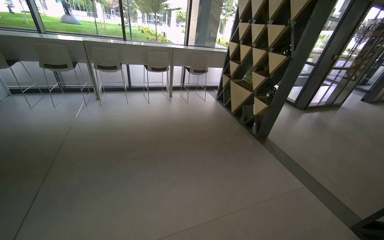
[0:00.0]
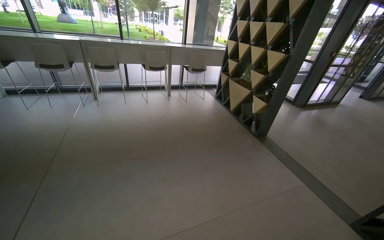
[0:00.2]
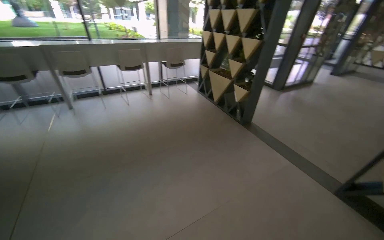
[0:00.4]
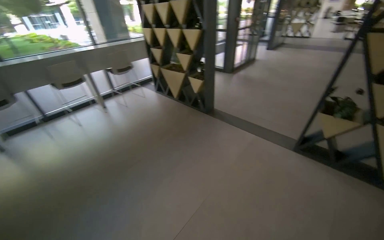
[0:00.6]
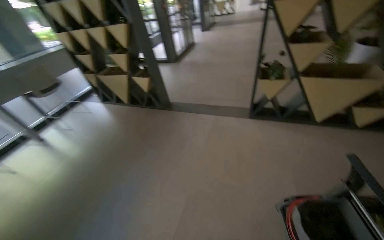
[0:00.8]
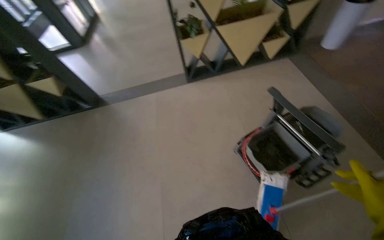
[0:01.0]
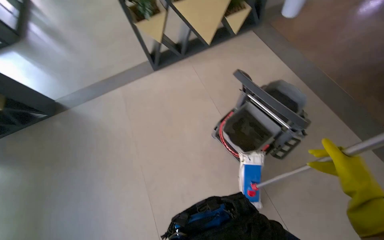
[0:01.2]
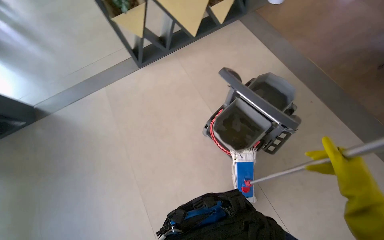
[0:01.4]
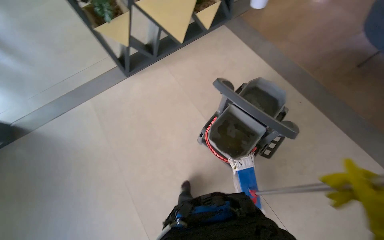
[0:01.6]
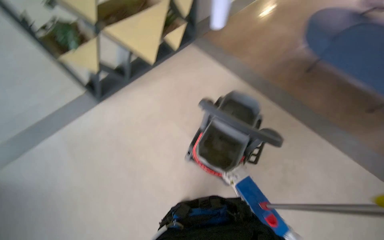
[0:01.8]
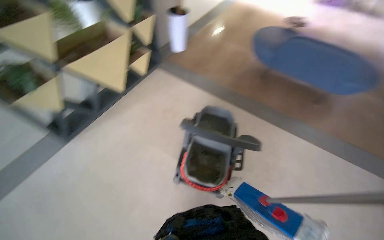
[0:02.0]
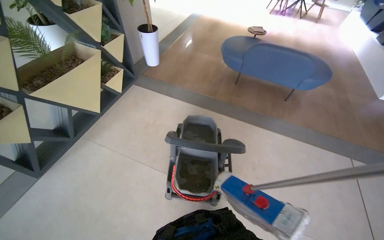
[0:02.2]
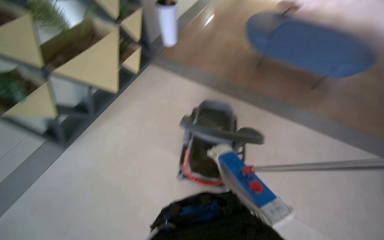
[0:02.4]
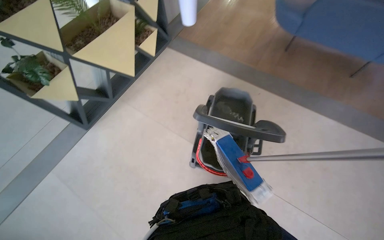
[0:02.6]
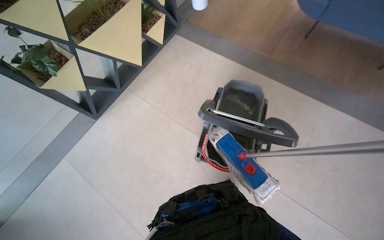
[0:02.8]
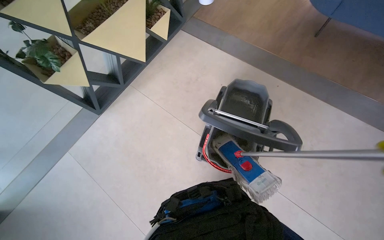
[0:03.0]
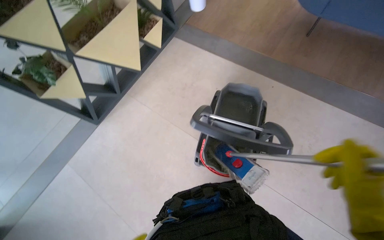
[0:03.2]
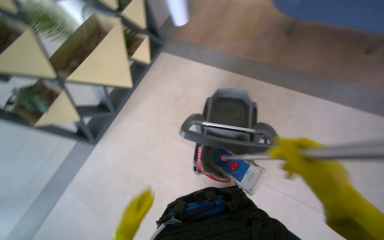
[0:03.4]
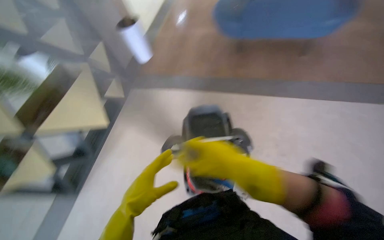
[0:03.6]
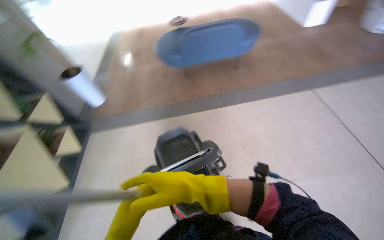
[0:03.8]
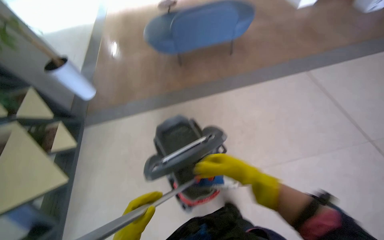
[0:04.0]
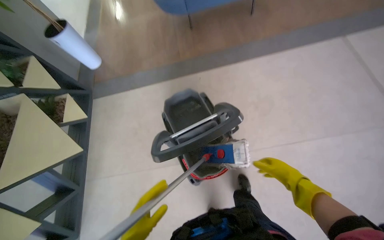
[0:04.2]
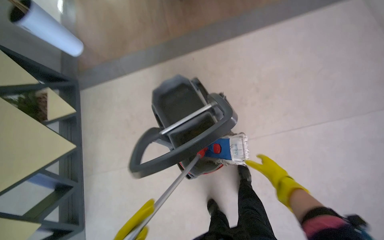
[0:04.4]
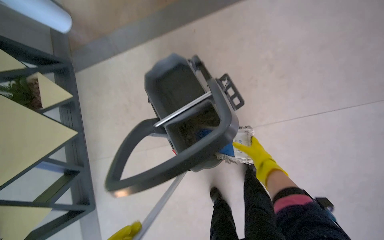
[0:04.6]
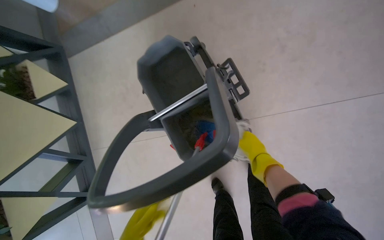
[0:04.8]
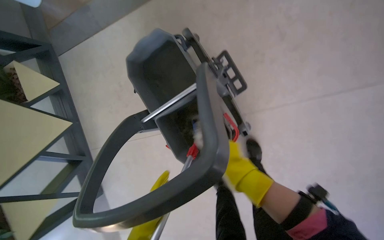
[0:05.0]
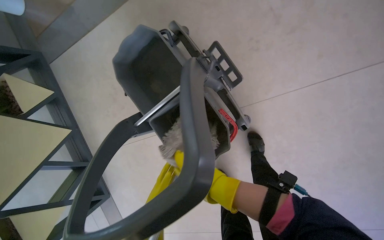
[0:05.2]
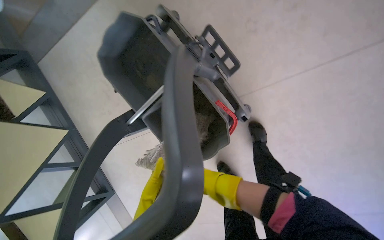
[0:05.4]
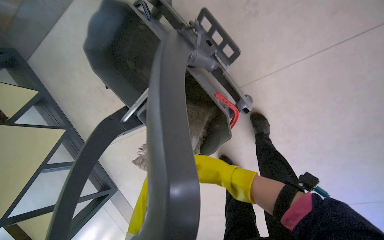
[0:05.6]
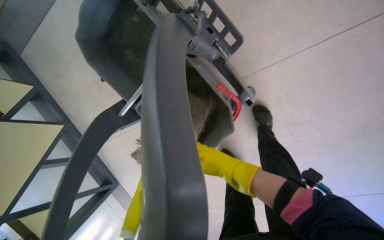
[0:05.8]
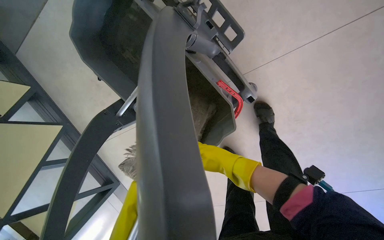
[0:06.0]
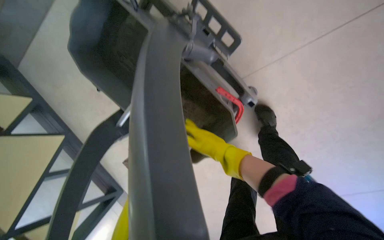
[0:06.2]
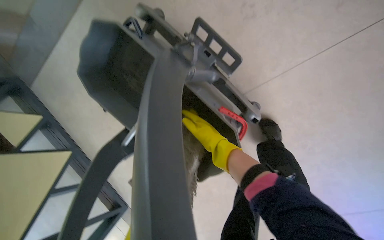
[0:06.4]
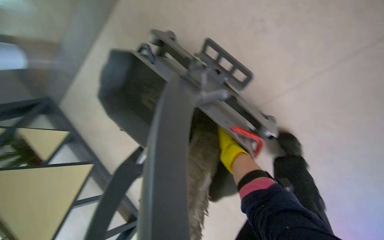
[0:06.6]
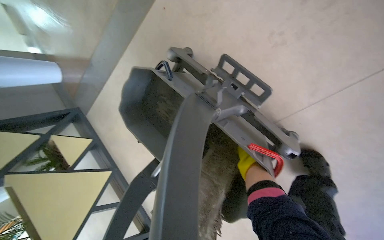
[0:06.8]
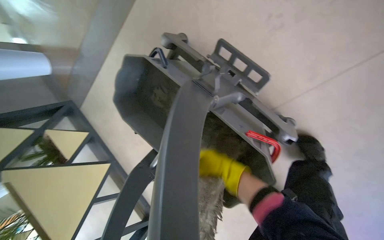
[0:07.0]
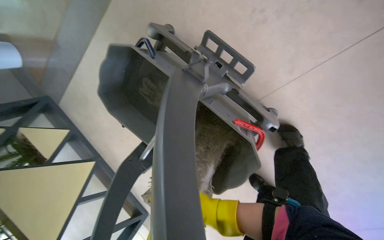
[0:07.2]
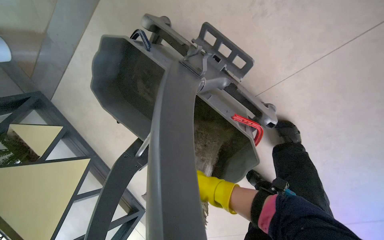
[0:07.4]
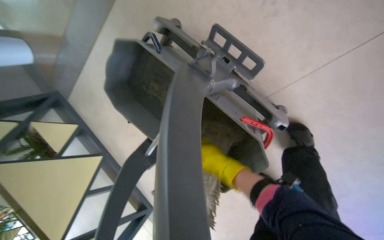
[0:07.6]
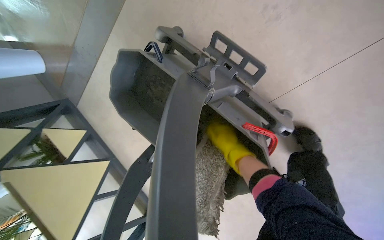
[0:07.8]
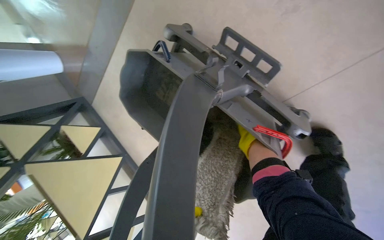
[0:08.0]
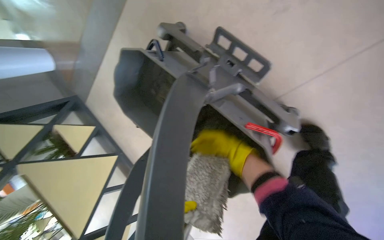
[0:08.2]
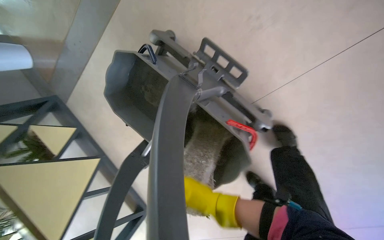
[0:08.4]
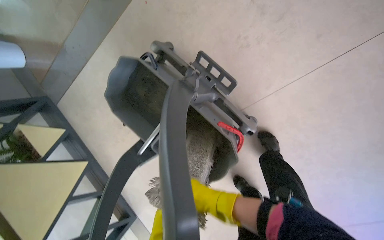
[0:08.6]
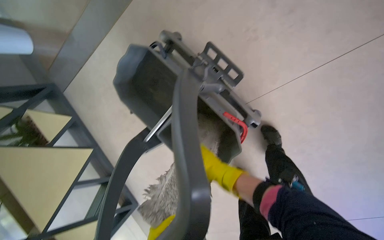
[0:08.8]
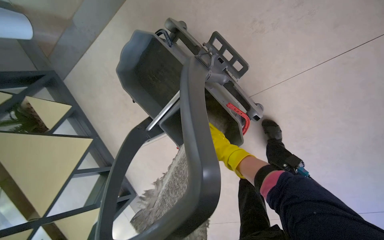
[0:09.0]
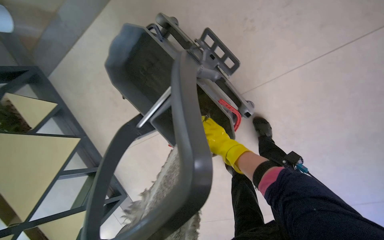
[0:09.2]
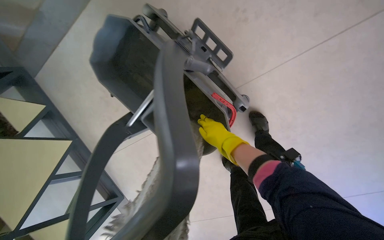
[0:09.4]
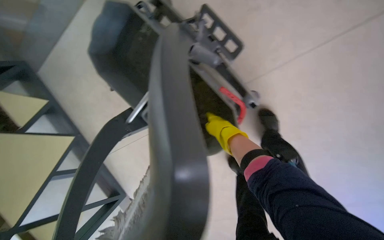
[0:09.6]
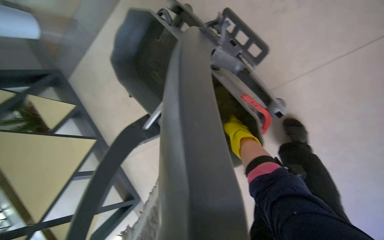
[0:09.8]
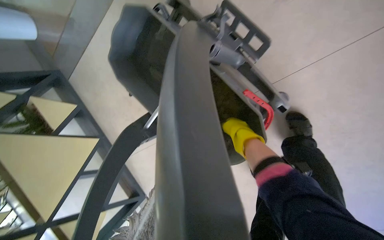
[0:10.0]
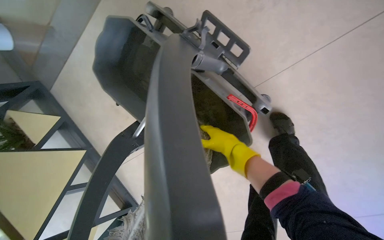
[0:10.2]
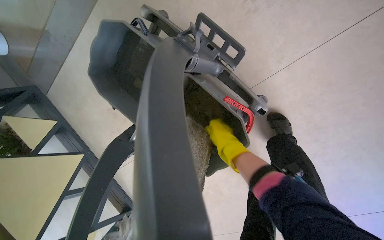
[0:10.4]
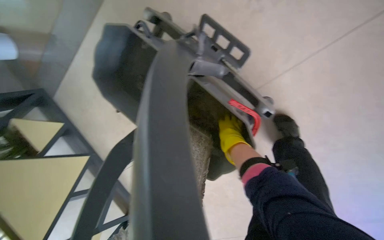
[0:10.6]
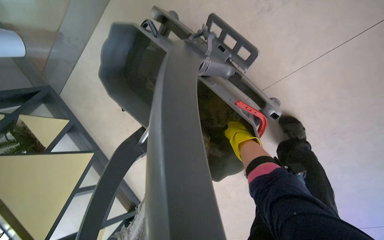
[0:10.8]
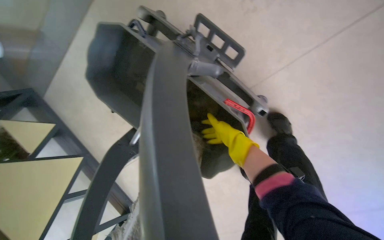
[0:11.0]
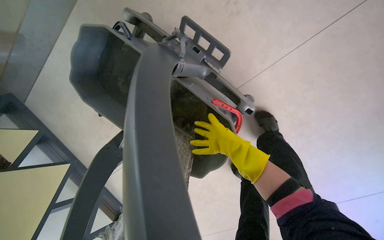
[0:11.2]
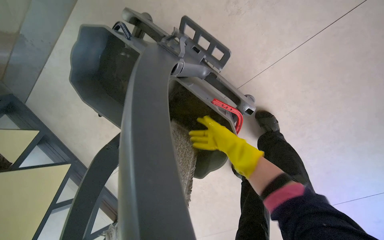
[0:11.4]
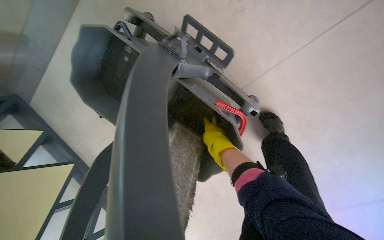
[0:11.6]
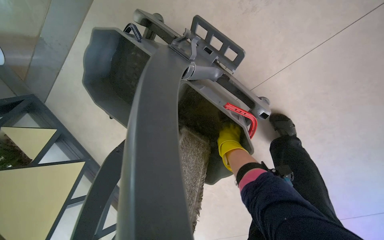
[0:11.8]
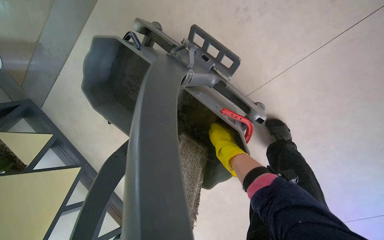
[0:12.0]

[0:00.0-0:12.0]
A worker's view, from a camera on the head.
Job: preparing cleaning supplies.
The whole recording: Wringing mop. The worker wrings the mop in the bucket.
0:00.0 to 0:01.6: The camera is carried approximately 40 cm. The wearer's head swings approximately 105 degrees to the right. The camera pitches downward, by approximately 25 degrees.
0:03.0 to 0:04.4: The wearer's head swings approximately 35 degrees to the right.
0:04.4 to 0:06.0: The camera travels about 50 cm. The view tilts roughly 30 degrees downward.
0:06.0 to 0:07.6: The right hand moves about 10 cm down the picture and comes back.
0:07.6 to 0:09.0: The right hand moves up and down the picture over some 20 cm, changing direction 2 times.

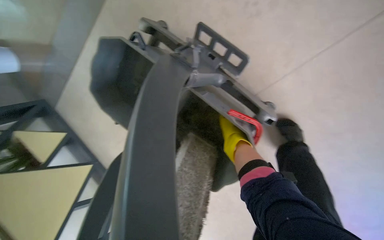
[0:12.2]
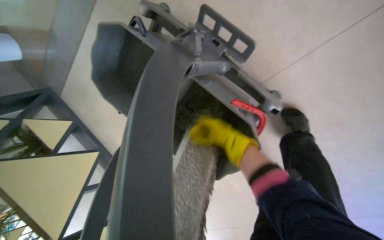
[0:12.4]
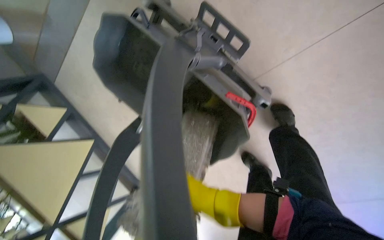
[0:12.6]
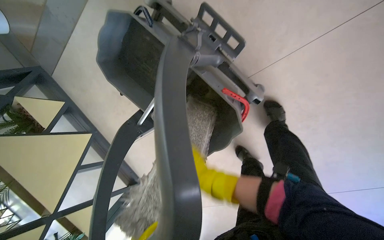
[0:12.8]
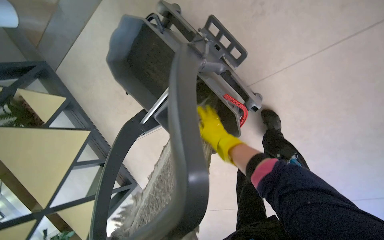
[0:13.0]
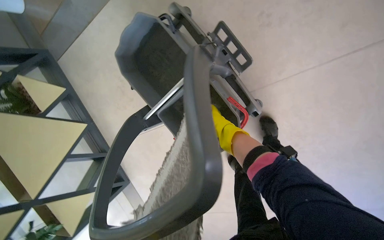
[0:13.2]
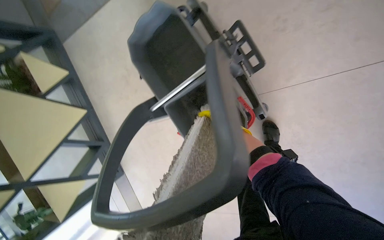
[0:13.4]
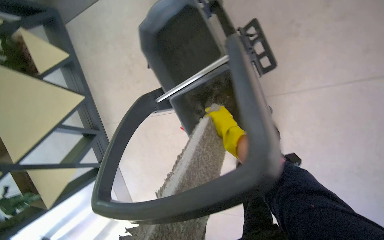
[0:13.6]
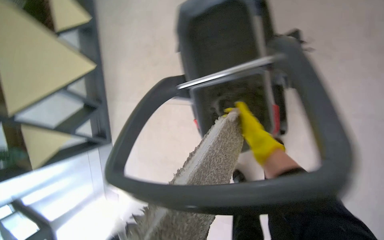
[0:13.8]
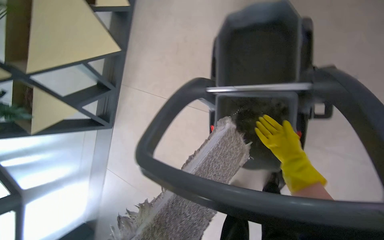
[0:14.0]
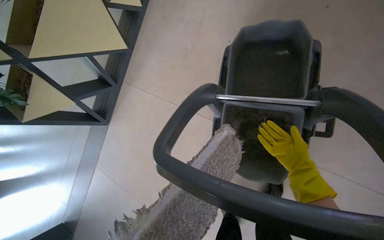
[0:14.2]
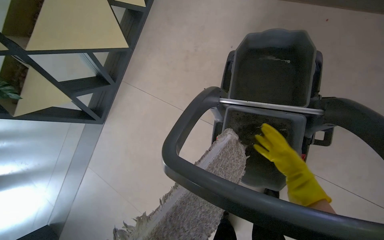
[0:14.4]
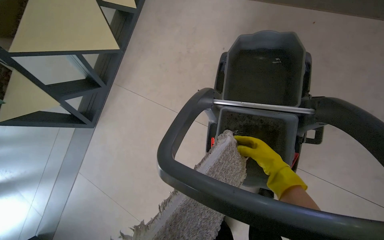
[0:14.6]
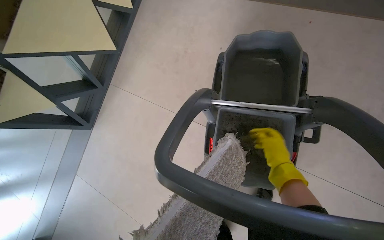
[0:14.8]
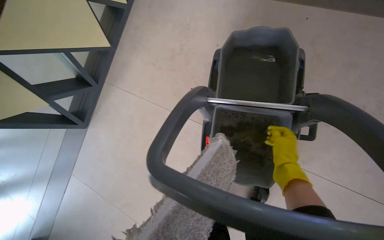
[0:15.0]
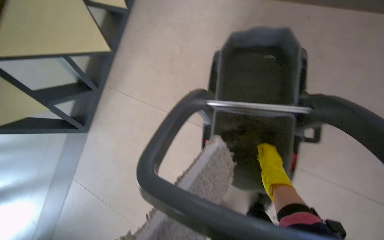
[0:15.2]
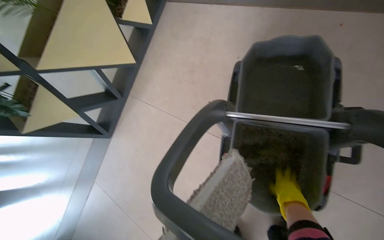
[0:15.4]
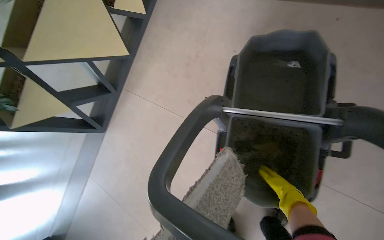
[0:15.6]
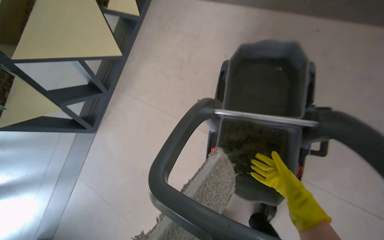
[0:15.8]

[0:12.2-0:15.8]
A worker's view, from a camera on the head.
Job: preparing cleaning supplies.
The whole recording: Wringing mop. The worker wrings the mop in the bucket.
0:12.2 to 0:14.0: The scene rotates clockwise by some 55 degrees.

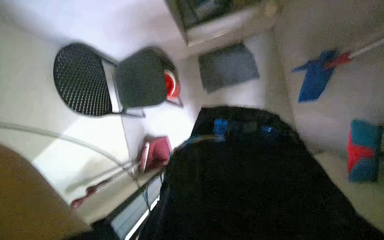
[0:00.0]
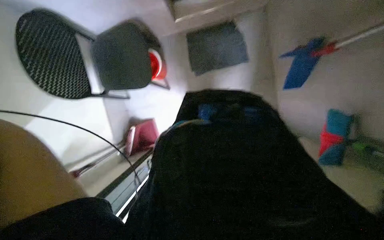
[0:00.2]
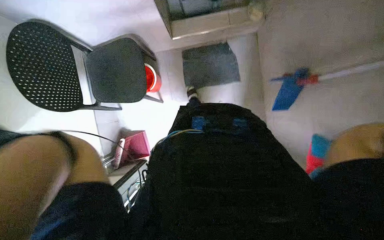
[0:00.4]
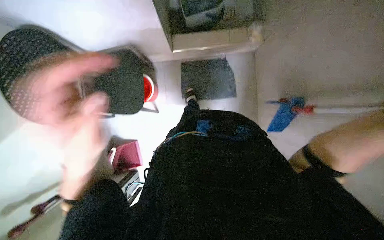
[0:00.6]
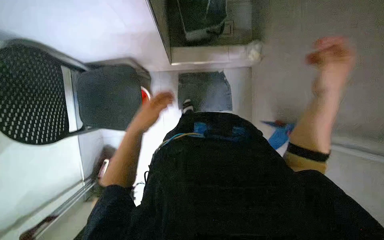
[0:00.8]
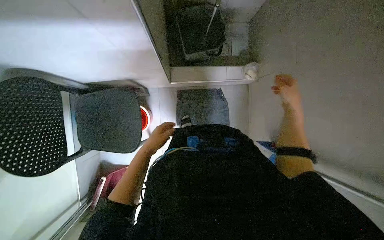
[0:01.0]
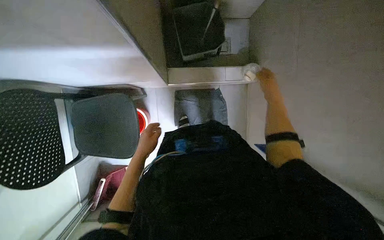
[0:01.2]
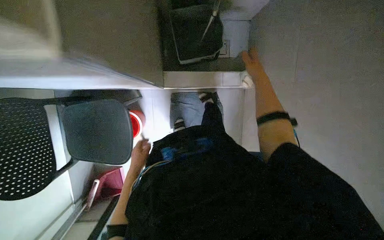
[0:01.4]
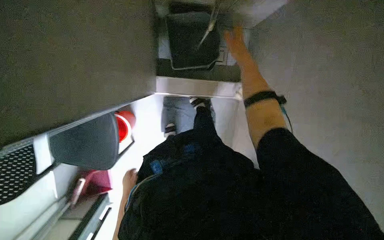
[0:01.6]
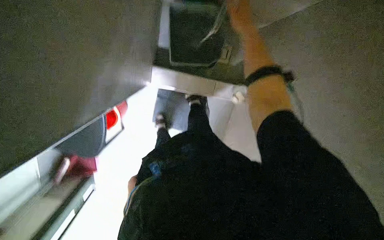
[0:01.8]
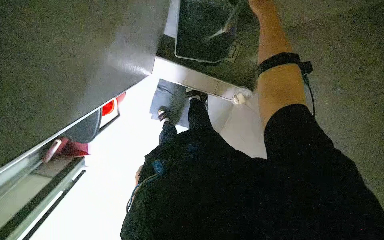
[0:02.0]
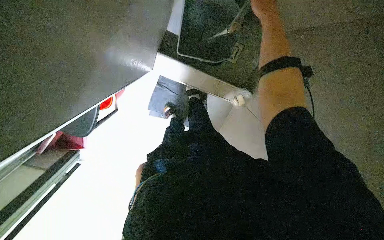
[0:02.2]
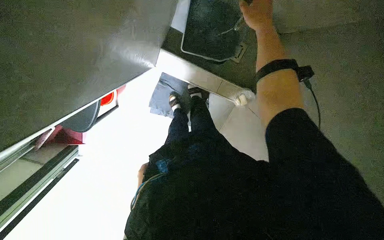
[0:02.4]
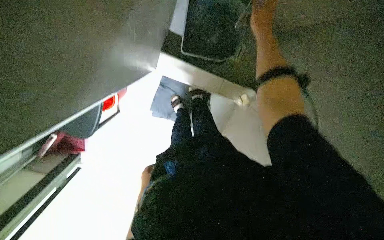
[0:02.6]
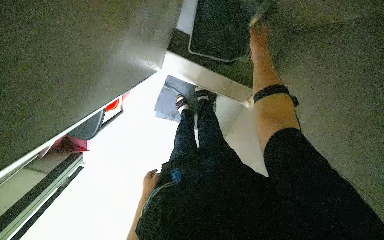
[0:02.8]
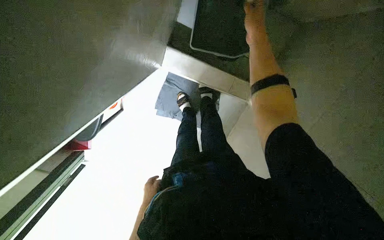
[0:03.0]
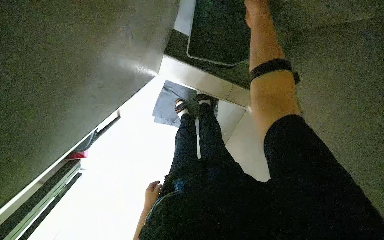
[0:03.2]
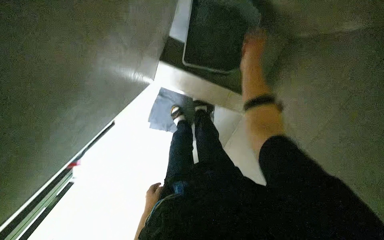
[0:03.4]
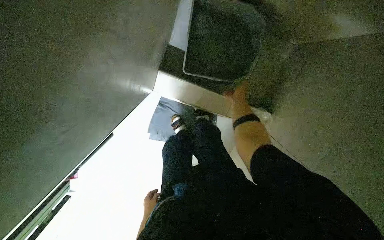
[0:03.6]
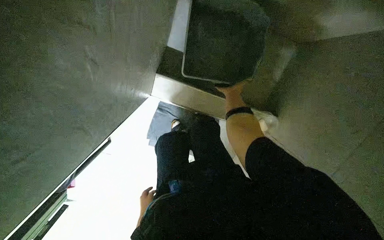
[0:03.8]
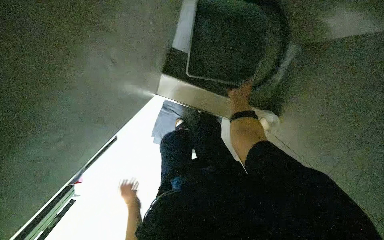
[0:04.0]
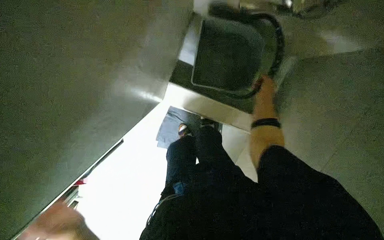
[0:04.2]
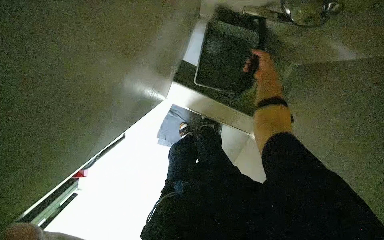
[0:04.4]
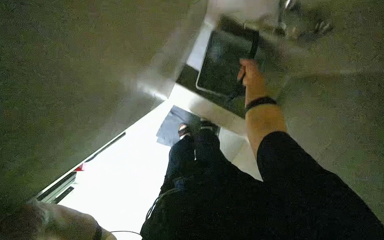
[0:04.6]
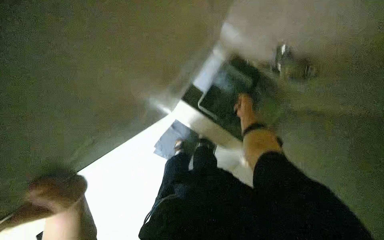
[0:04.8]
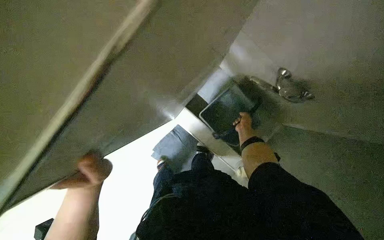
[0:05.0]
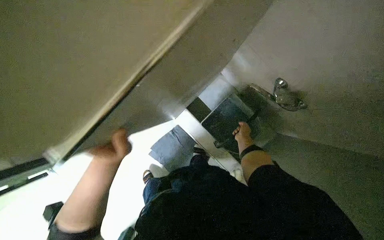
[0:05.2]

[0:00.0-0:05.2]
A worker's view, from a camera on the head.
Job: organizing items.
The whole recording: Organizing and moving cleaning cart. The worker takes a trash bin from a cabinet, places it into the cleaning cart, and then pushes the cart.
0:00.0 to 0:01.8: The head travels approximately 70 cm. The view pans to the right by some 20 degrees.
0:01.8 to 0:03.4: The left hand heads to the right, covering approximately 10 cm, and moves approximately 10 cm farther from the camera and comes back.
0:03.4 to 0:05.2: The camera pitches upward, by some 20 degrees.
